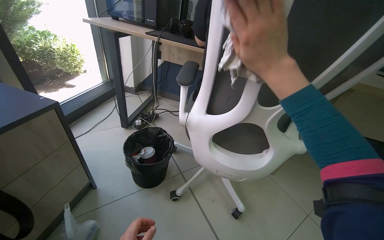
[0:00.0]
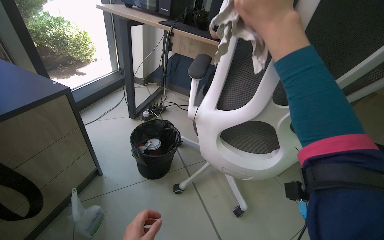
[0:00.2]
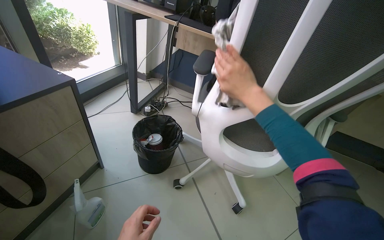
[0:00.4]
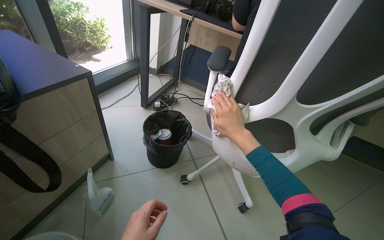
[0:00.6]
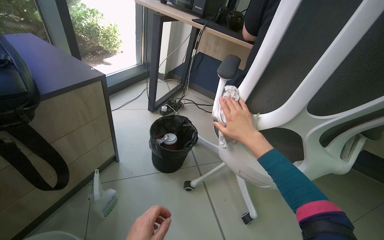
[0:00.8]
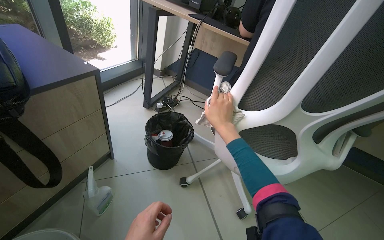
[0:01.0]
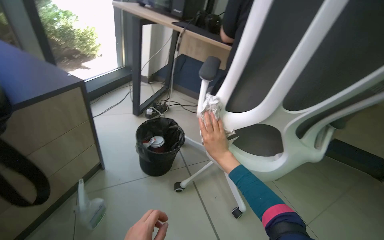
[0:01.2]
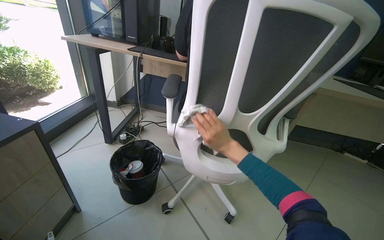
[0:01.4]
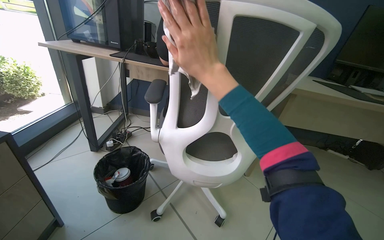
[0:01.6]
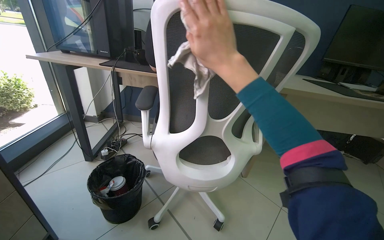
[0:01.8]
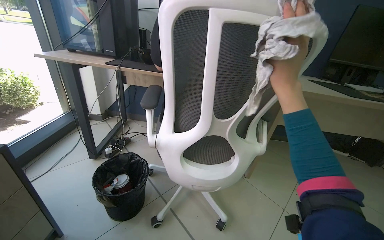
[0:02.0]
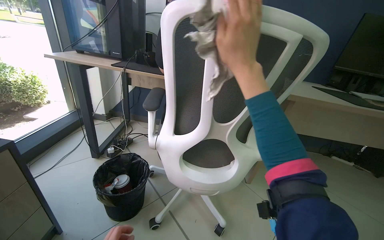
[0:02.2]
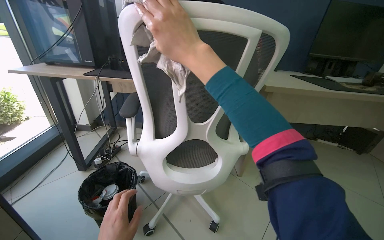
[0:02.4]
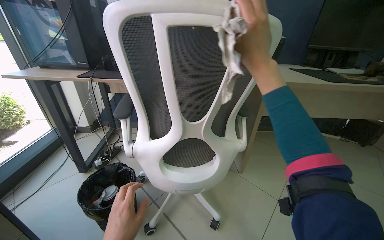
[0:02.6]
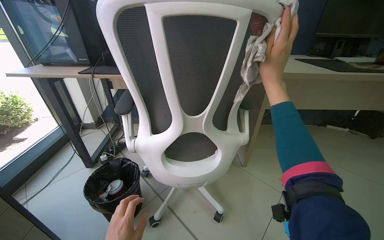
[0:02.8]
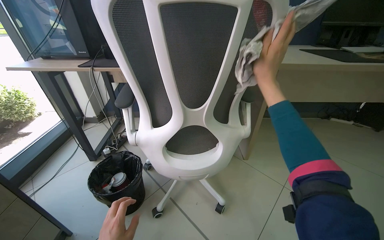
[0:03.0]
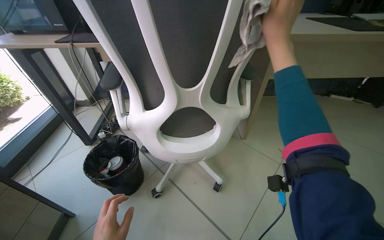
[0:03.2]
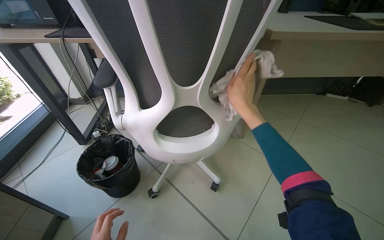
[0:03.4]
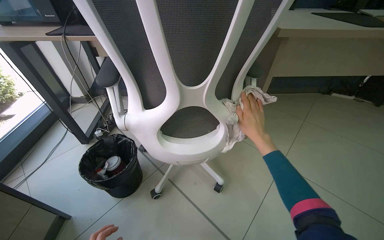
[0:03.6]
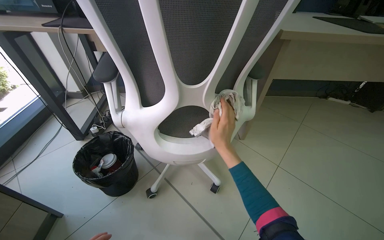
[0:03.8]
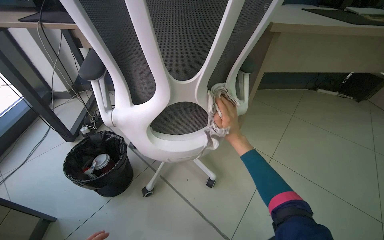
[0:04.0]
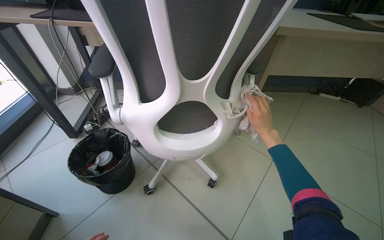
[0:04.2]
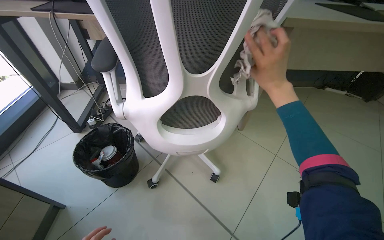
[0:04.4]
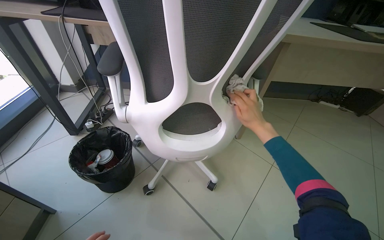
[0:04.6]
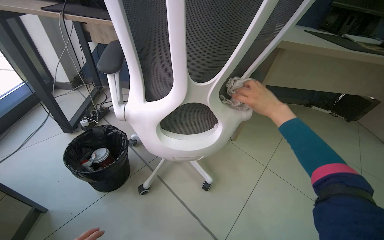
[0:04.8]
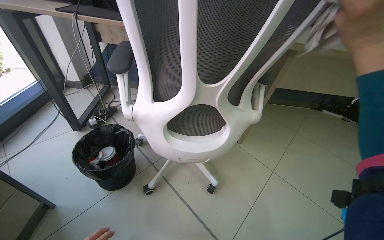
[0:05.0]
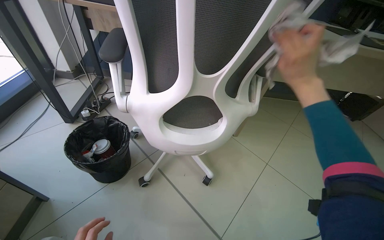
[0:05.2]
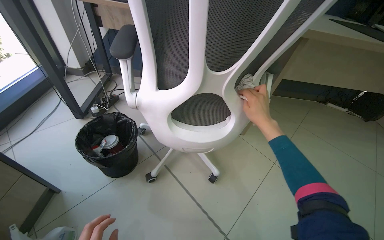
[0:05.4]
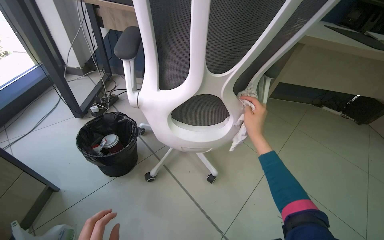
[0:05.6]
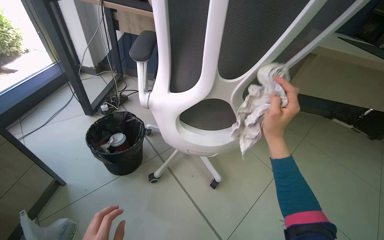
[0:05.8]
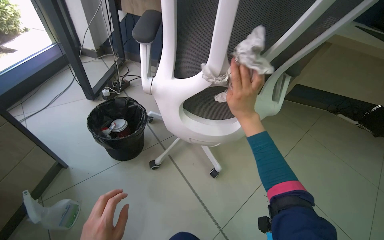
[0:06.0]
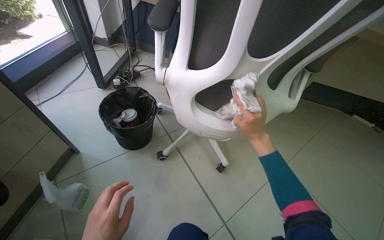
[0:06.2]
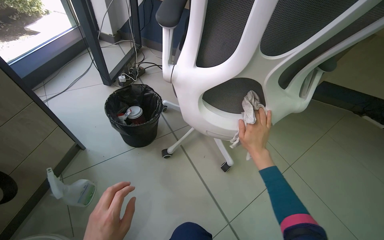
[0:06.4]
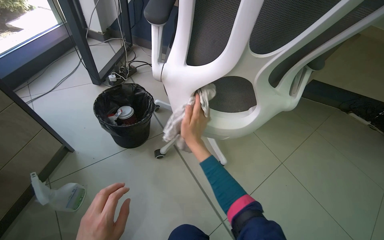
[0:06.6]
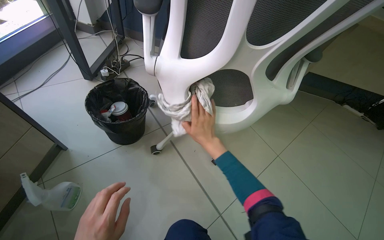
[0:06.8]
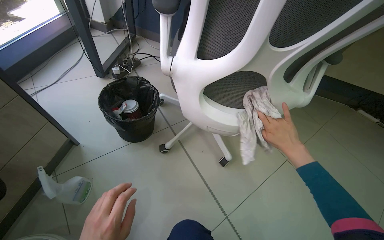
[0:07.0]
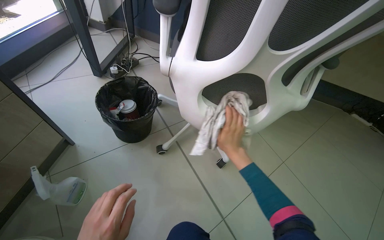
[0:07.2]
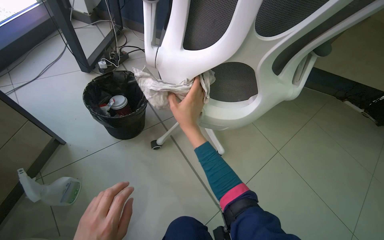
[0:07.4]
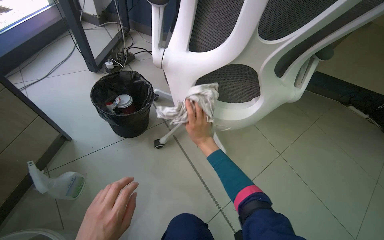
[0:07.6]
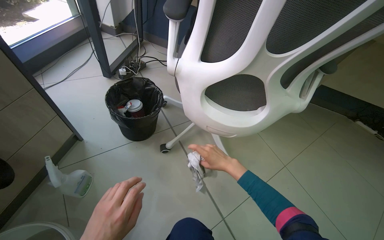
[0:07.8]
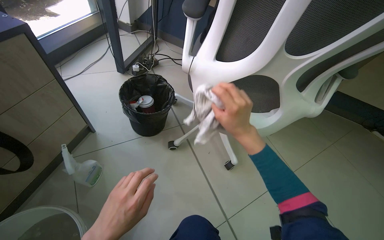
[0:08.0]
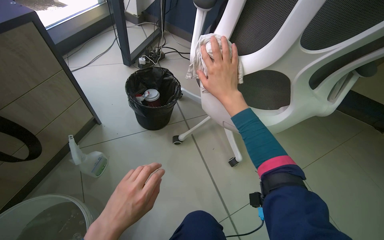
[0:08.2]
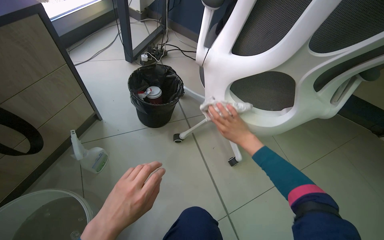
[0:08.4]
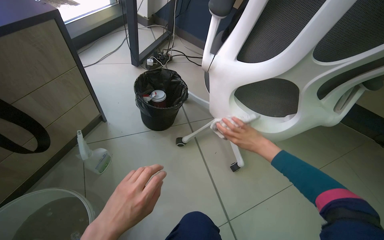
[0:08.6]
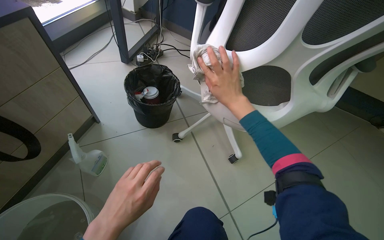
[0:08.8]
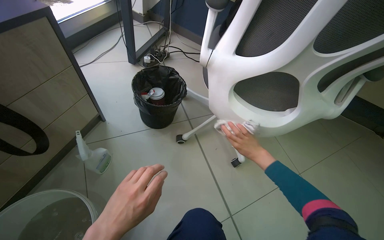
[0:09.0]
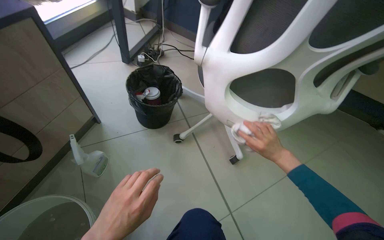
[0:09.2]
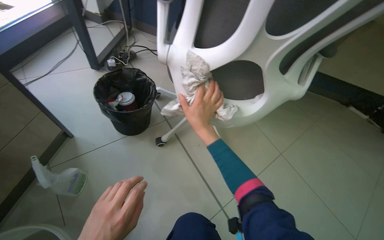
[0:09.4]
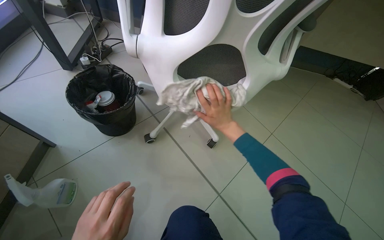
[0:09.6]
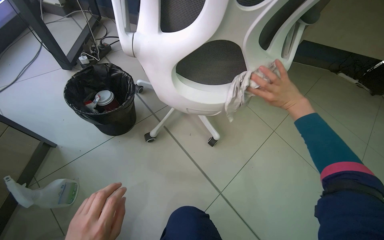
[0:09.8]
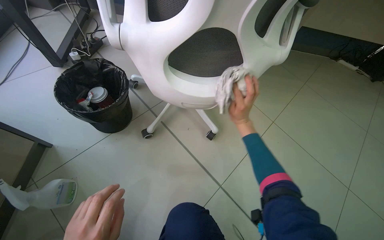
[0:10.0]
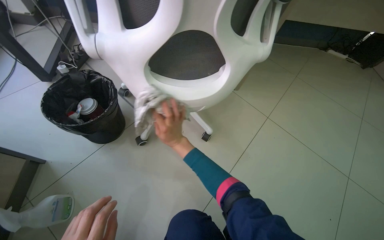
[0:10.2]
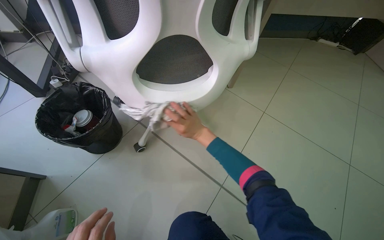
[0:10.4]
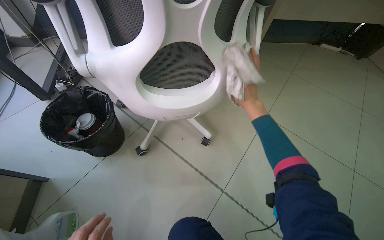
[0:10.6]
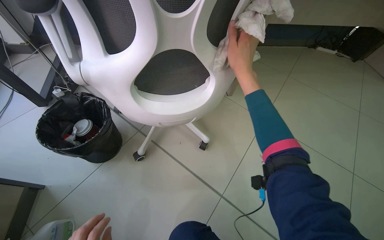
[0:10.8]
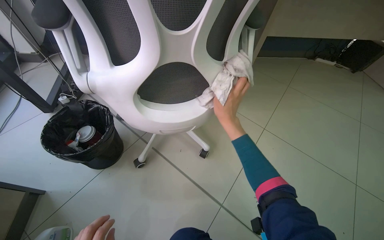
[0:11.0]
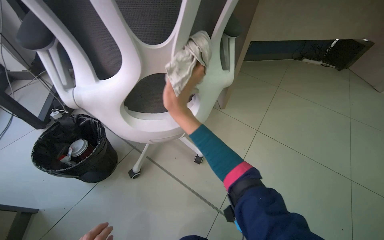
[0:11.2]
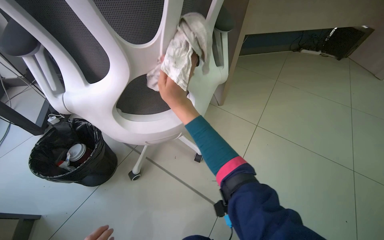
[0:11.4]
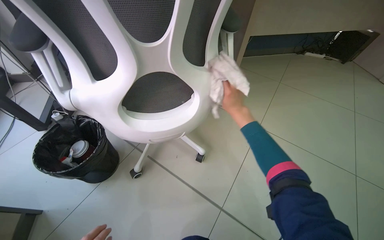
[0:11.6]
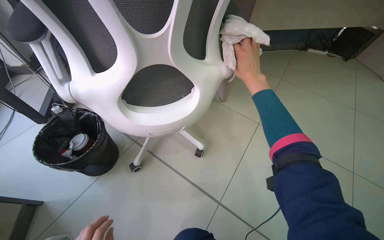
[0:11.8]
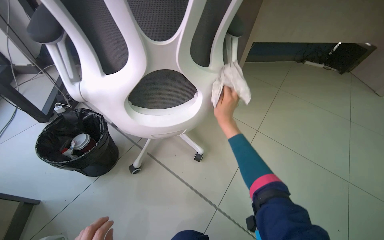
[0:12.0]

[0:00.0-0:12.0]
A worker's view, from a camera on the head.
Job: wiping surfaces.
The whole recording: Cleaning office chair. The worker cleans the base, wheels, seat, and back of office chairs with a cloth and spray, periodically rinsing the cloth in a bucket.
0:00.0 to 0:01.6: The right hand travels farther from the camera and back again, approximately 20 cm each way.
0:01.6 to 0:03.0: The right hand moves left and right over approximately 20 cm, changing direction 2 times.
0:03.0 to 0:04.4: The wearer looks approximately 10 degrees further downward. The right hand moves up and down the picture over approximately 30 cm, changing direction 2 times.
0:04.4 to 0:06.0: The right hand swings nearer and farther, approximately 15 cm each way, with 4 reversals.
0:06.0 to 0:07.6: The right hand moves left and right over some 30 cm, changing direction 2 times.
0:07.6 to 0:09.0: The right hand moves up and down the picture over approximately 20 cm, changing direction 4 times.
0:09.0 to 0:10.4: The scene rotates counterclockwise by roughly 30 degrees. The right hand goes left and right, about 35 cm each way, reversing 4 times.
0:10.4 to 0:12.0: The right hand goes left and right, approximately 25 cm each way, reversing 3 times.

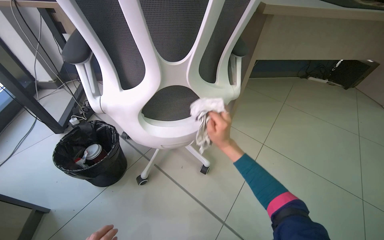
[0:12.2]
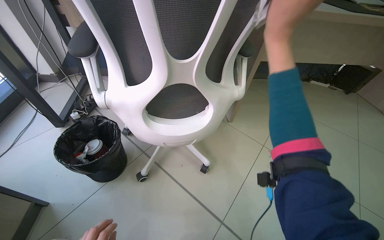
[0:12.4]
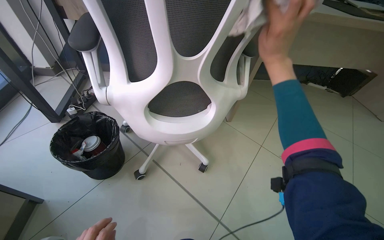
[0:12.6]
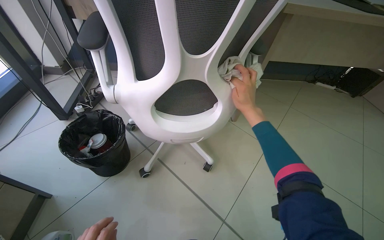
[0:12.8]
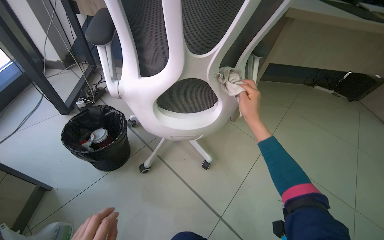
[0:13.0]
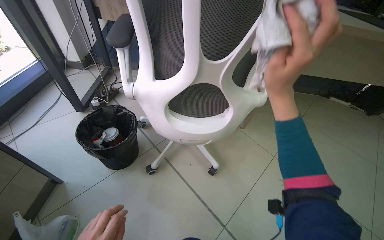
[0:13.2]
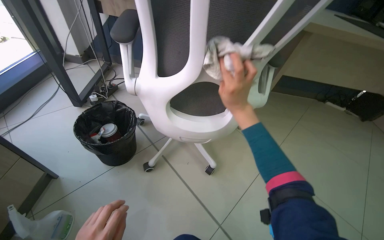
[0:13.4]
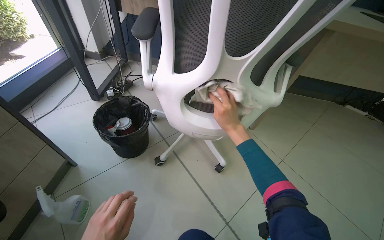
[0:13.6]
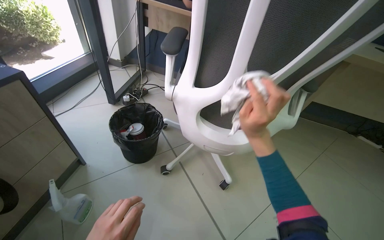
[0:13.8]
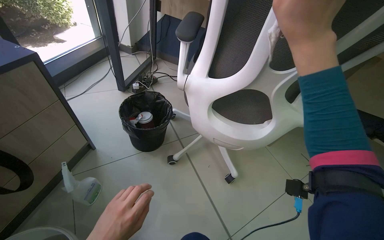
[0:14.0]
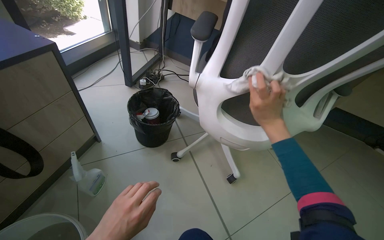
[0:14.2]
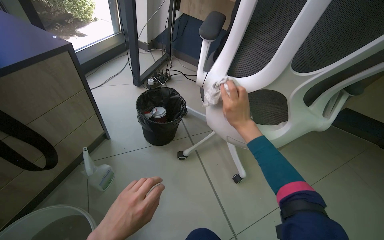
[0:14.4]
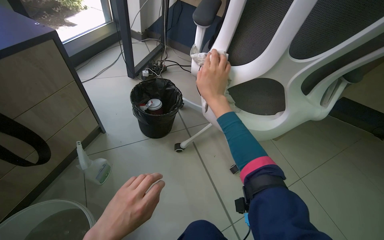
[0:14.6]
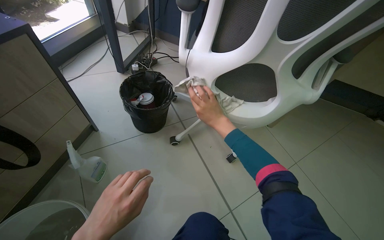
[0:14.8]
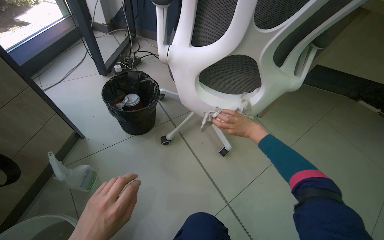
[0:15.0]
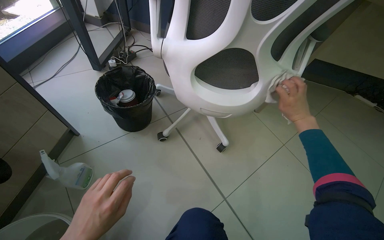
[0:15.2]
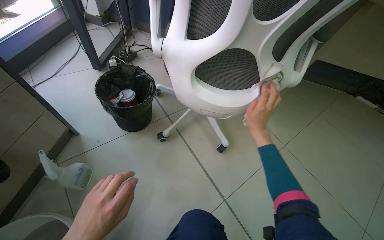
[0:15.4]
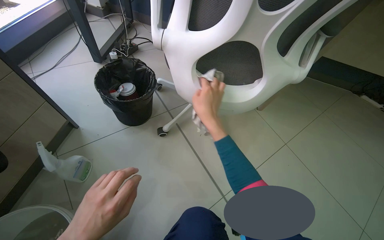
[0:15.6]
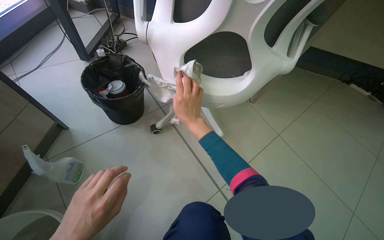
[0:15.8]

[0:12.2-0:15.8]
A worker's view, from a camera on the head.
Job: wiping surfaces.
The whole recording: Cleaning office chair. The worker cleans the base, wheels, seat, and back of office chairs with a cloth and spray, periodically rinsing the cloth in a bucket.
0:12.2 to 0:14.0: The right hand swings nearer and farther, some 25 cm each way, with 3 reversals.
0:14.0 to 0:15.8: The right hand swings left and right, some 35 cm each way, with 2 reversals.

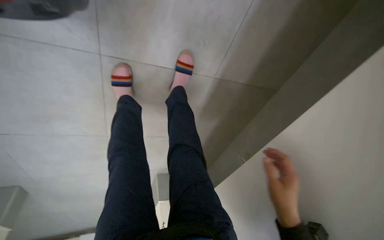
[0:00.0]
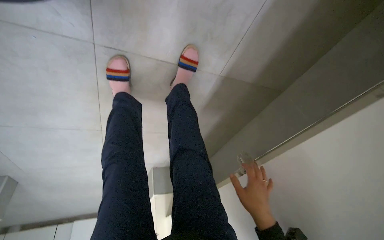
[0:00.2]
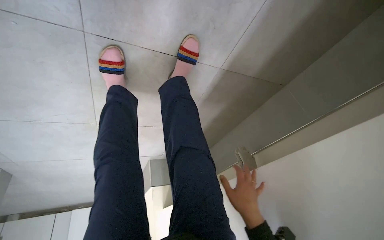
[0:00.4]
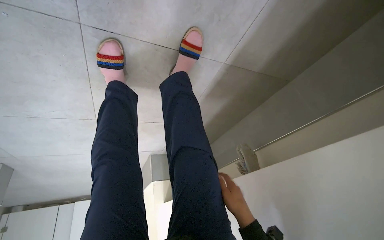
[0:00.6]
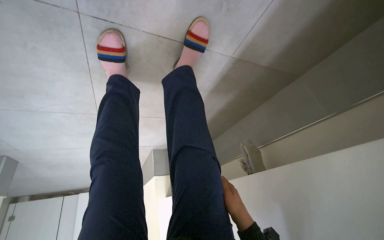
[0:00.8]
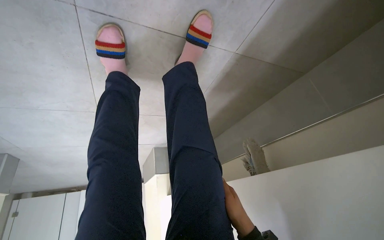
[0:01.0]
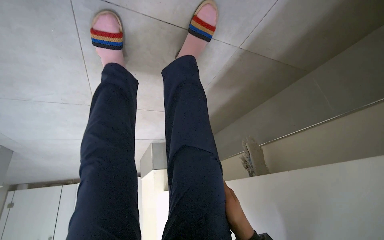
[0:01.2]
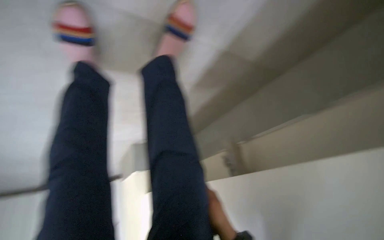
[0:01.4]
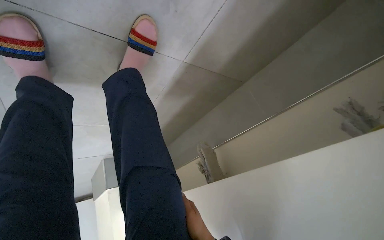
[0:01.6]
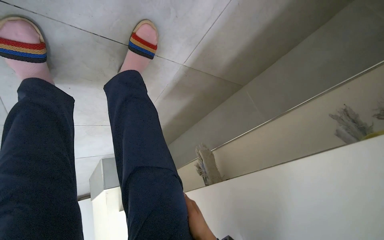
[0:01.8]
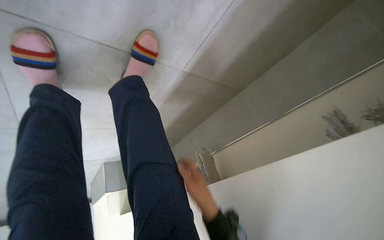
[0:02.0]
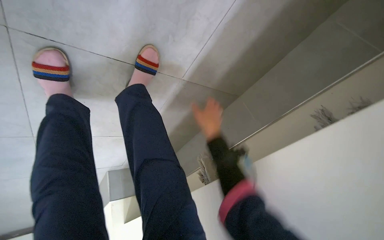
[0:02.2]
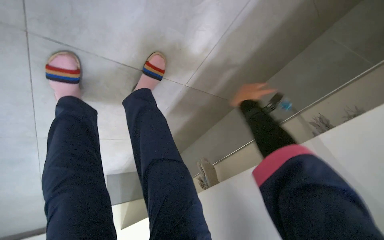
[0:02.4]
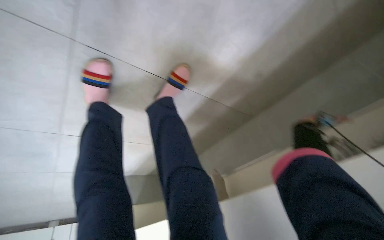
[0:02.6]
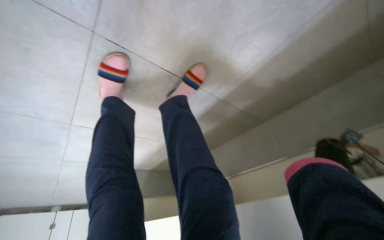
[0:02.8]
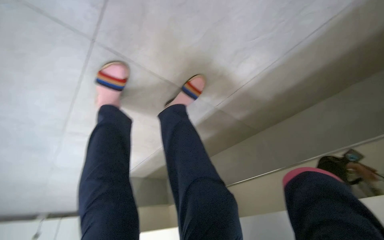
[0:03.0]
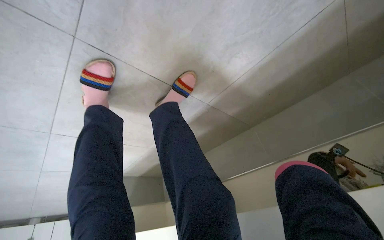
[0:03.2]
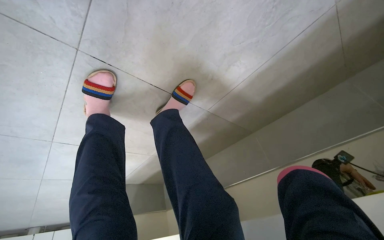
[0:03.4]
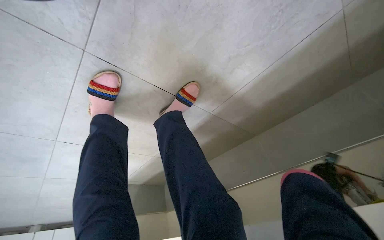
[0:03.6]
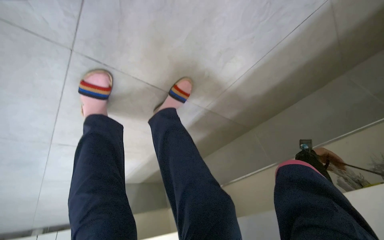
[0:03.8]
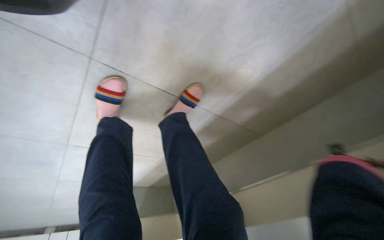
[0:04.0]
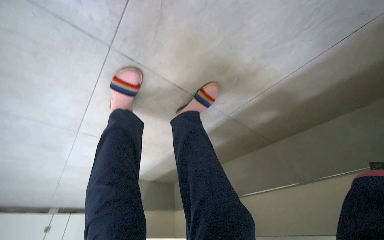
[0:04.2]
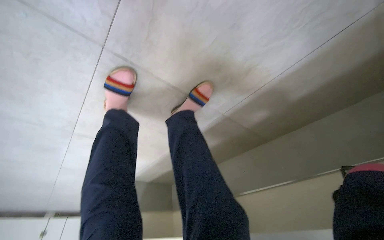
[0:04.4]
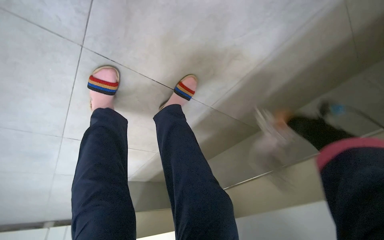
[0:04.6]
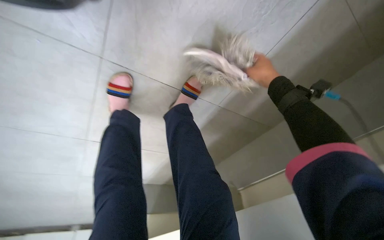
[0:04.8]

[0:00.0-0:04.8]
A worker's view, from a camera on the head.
Job: preparing cleaning supplies.
The whole recording: Preparing mop and cleaning cart. The worker detaches the mop head, places it in the cart, and fills a bucket with water for the cleaning cart.
0:00.0 to 0:01.6: The camera is aimed roughly 20 degrees further to the right.
0:01.6 to 0:03.2: The view tips upward by some 15 degrees.
